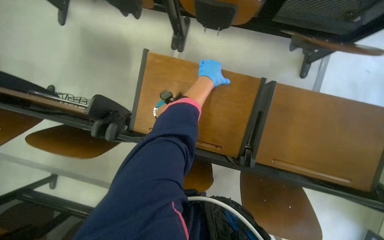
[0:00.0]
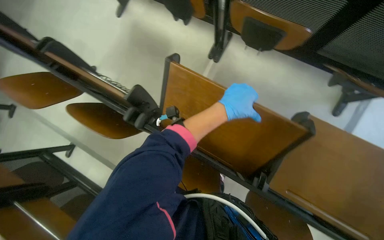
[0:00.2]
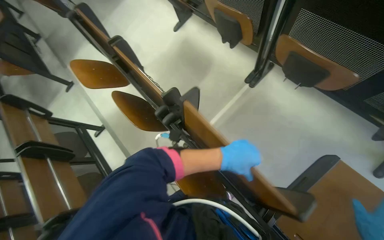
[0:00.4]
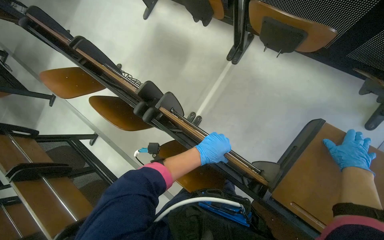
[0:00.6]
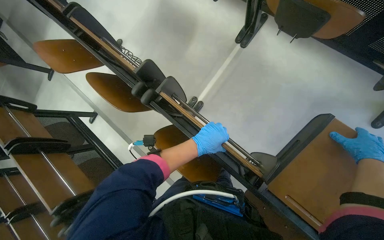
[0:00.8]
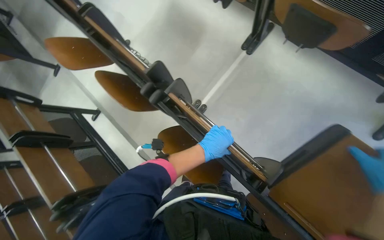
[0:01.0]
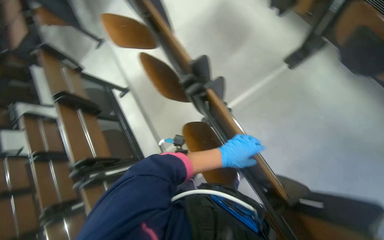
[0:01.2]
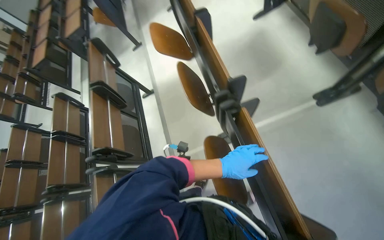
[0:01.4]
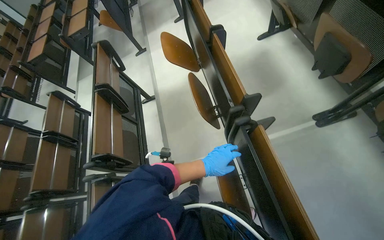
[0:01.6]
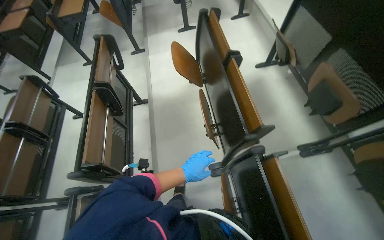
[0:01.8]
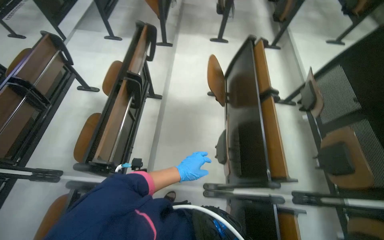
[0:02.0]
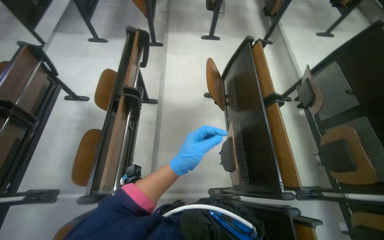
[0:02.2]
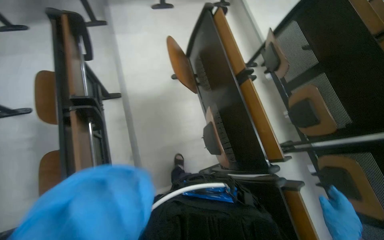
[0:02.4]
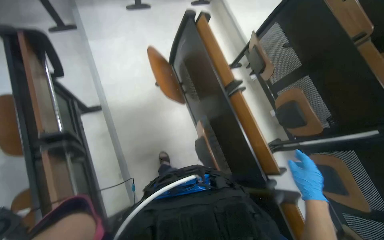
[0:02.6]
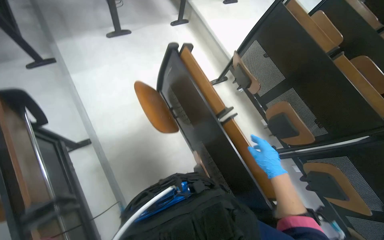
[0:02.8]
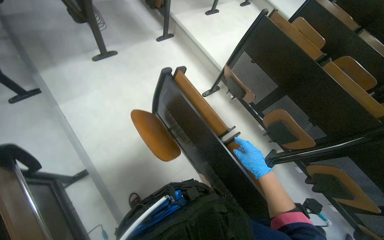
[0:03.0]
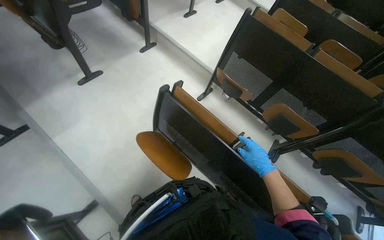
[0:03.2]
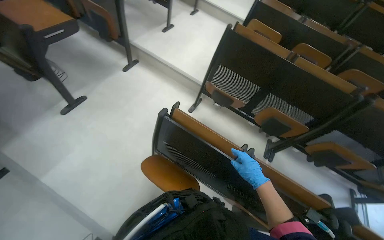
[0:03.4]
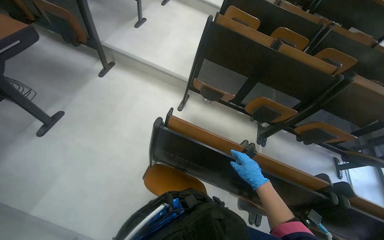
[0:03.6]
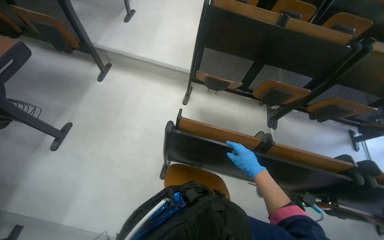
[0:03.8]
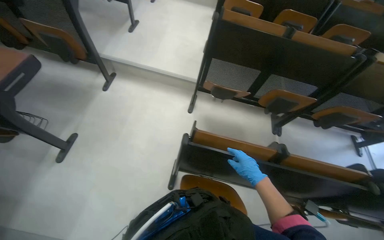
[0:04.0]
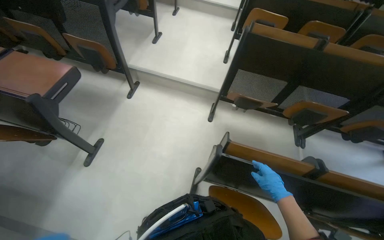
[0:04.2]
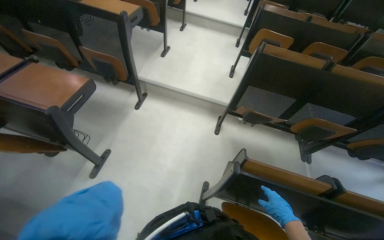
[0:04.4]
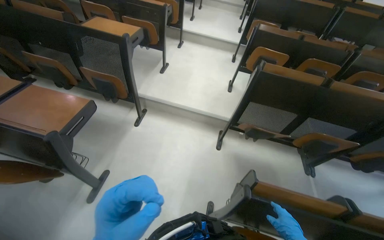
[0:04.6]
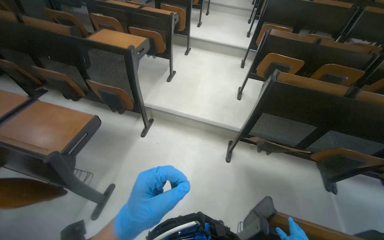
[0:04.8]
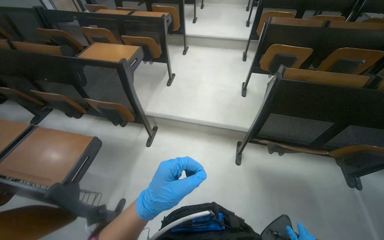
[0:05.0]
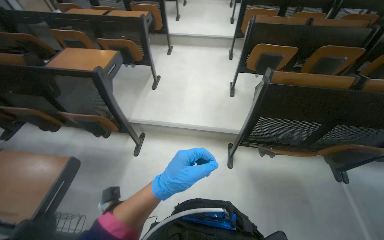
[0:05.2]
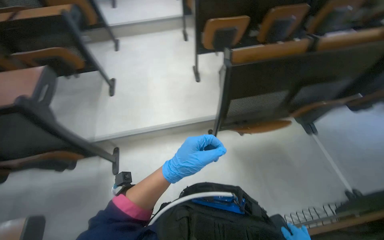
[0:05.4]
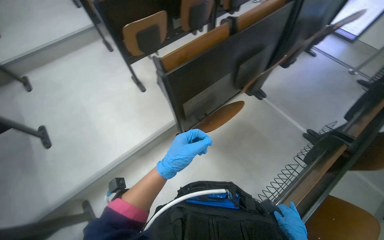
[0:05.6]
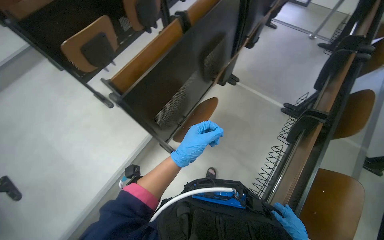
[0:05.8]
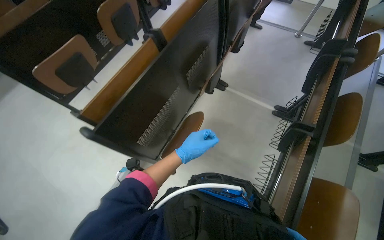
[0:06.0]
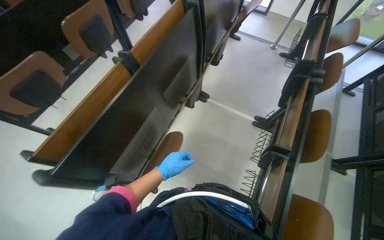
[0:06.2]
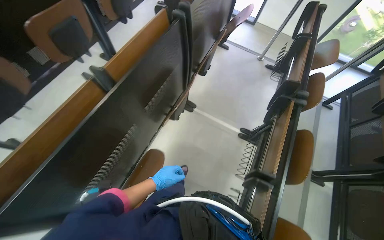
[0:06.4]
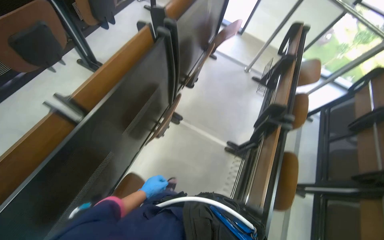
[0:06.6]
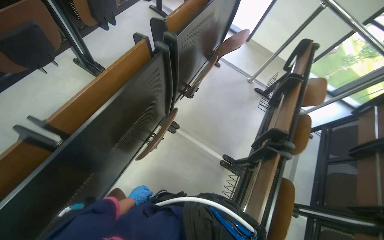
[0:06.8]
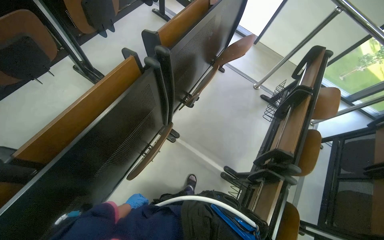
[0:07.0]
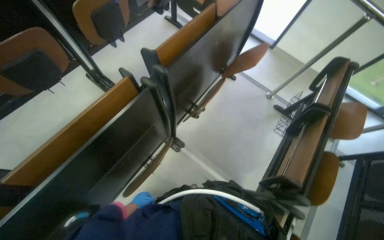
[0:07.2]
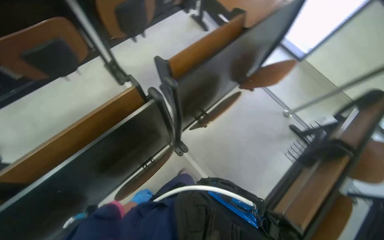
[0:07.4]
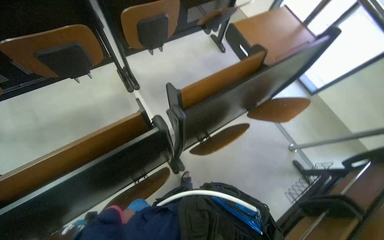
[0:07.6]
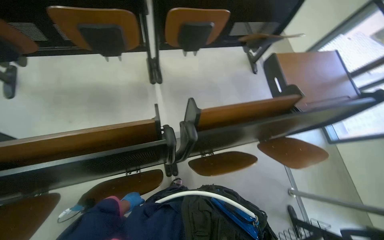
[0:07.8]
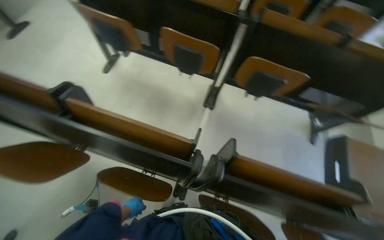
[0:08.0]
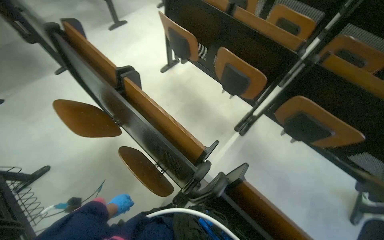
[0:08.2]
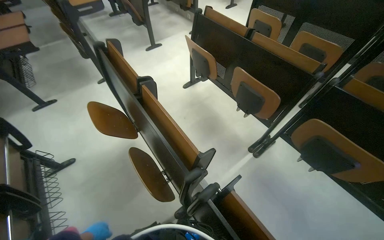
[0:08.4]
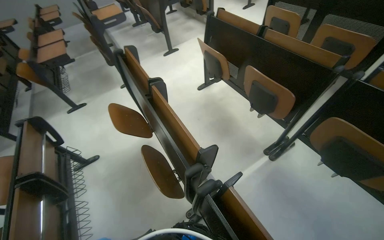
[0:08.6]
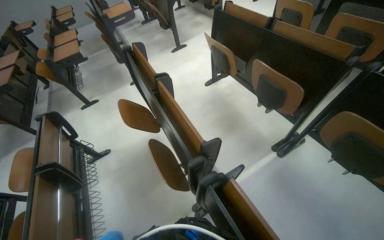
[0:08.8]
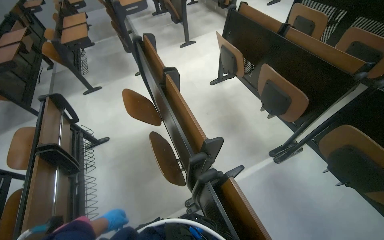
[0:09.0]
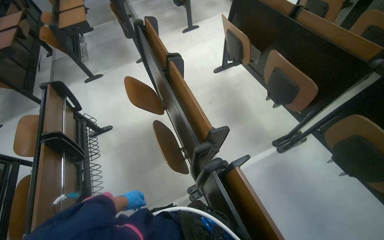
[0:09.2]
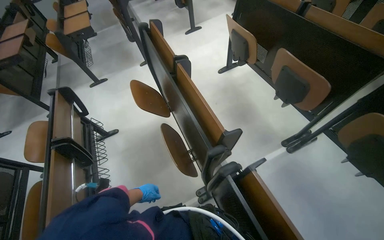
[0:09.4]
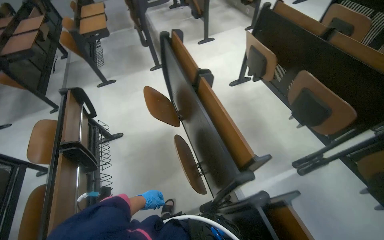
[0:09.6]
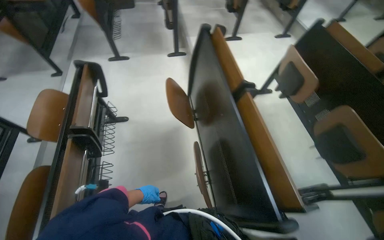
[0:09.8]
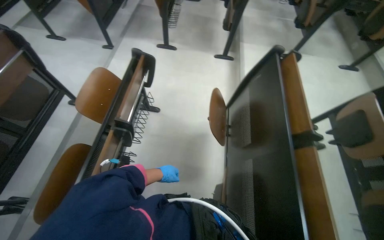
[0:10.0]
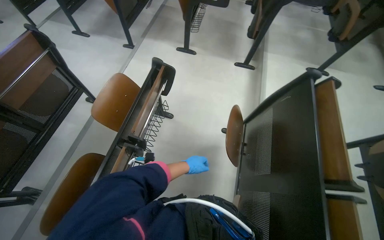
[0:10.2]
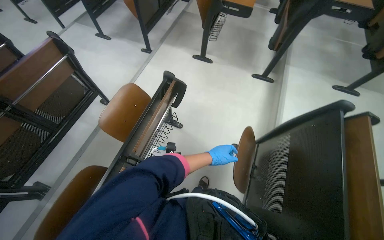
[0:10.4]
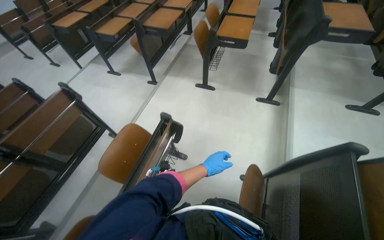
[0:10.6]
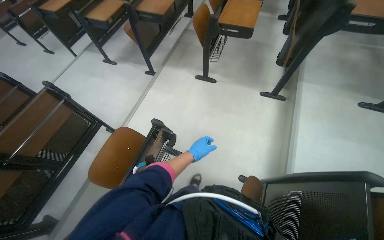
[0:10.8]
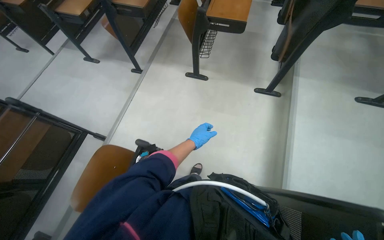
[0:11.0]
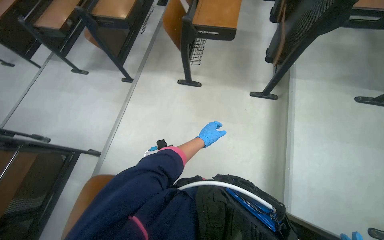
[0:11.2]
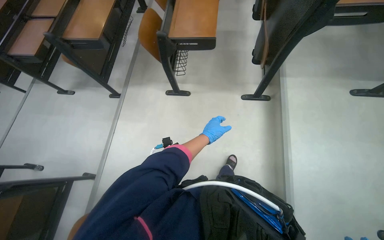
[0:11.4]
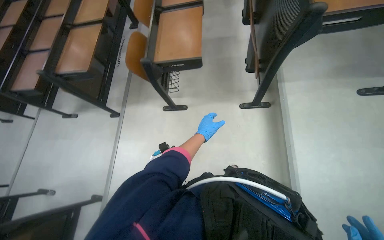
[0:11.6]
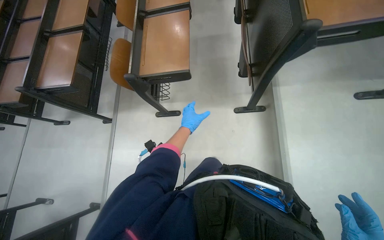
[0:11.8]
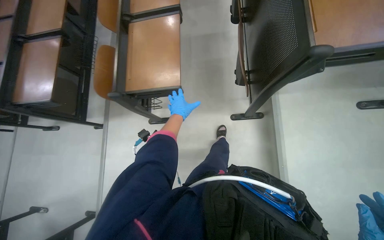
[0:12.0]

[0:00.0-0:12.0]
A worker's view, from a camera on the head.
Job: organizing items.
The whole recording: Folding desks in auditorium. The worker folds up multiple desks in the auditorium.
0:00.0 to 0:01.6: The head rotates some 60 degrees to the left.
0:01.6 to 0:03.0: The camera is carried about 1 m. The view pans to the right by approximately 35 degrees.
0:03.0 to 0:04.4: The camera is carried approximately 80 cm. The head rotates some 35 degrees to the right.
0:04.4 to 0:06.0: The camera travels some 80 cm. The wearer looks some 75 degrees further to the right.
0:06.0 to 0:07.6: The camera is carried roughly 1 m. The scene rotates clockwise by some 30 degrees.
0:07.6 to 0:09.0: The head turns to the left by approximately 95 degrees. The wearer looks about 25 degrees further upward.
0:09.0 to 0:10.4: The head travels roughly 90 cm. The head rotates approximately 50 degrees to the left.
0:10.4 to 0:12.0: The camera is carried approximately 1.5 m. Everything in view rotates approximately 25 degrees counterclockwise.

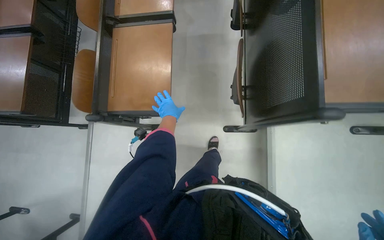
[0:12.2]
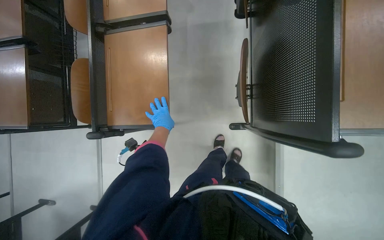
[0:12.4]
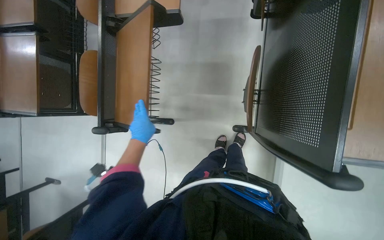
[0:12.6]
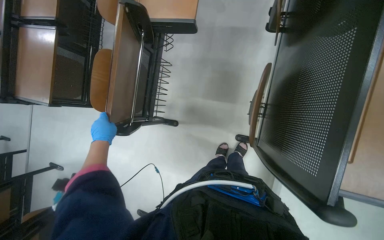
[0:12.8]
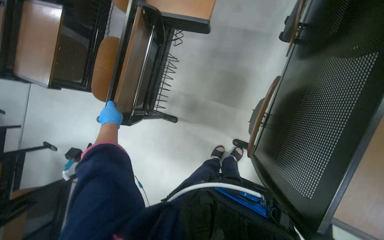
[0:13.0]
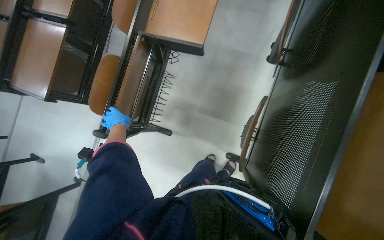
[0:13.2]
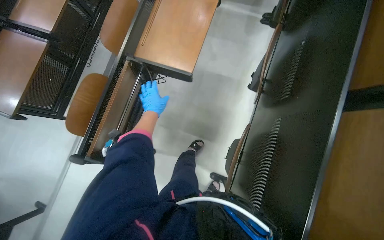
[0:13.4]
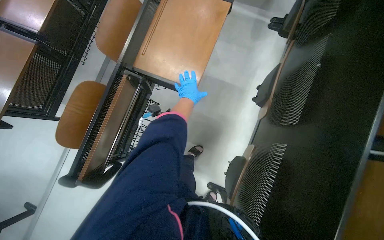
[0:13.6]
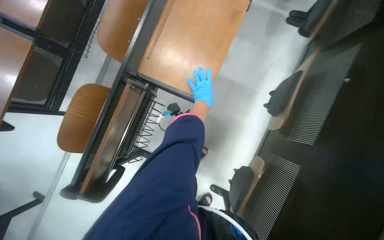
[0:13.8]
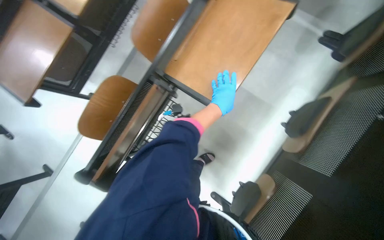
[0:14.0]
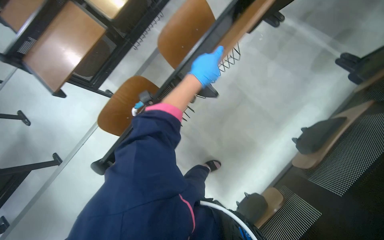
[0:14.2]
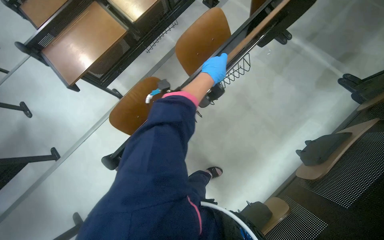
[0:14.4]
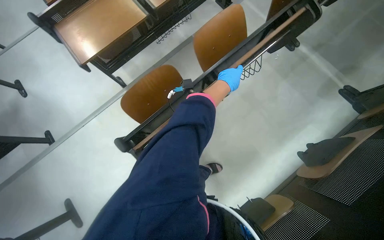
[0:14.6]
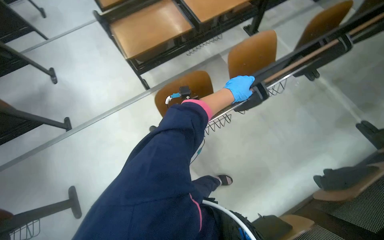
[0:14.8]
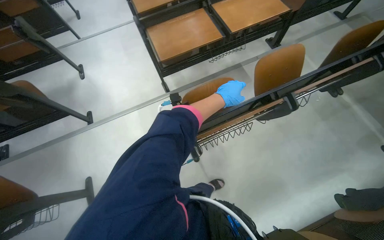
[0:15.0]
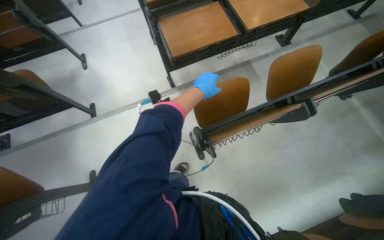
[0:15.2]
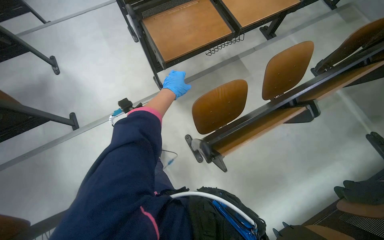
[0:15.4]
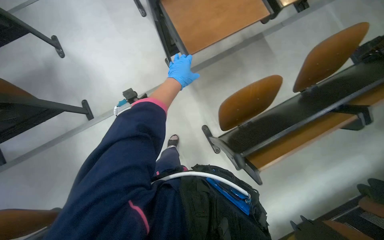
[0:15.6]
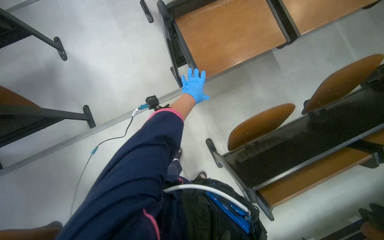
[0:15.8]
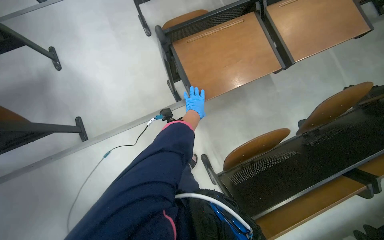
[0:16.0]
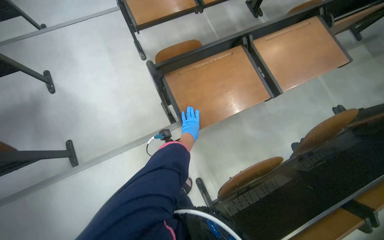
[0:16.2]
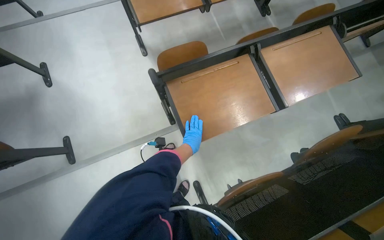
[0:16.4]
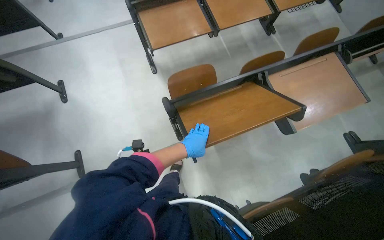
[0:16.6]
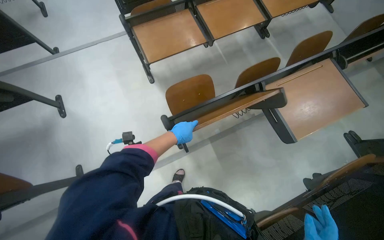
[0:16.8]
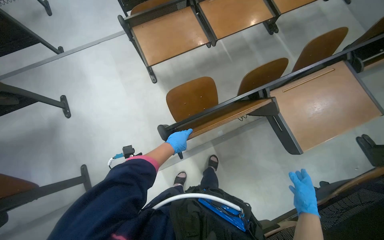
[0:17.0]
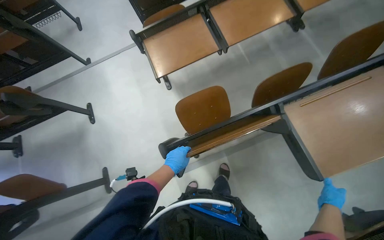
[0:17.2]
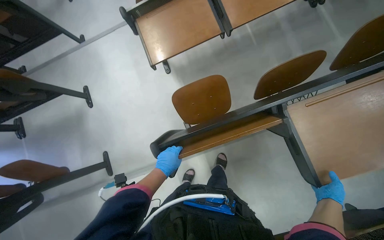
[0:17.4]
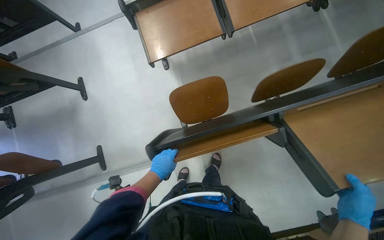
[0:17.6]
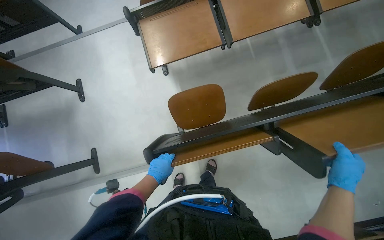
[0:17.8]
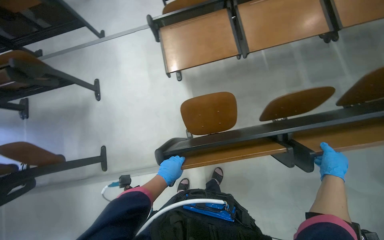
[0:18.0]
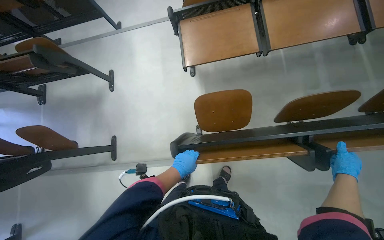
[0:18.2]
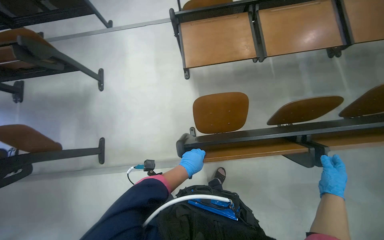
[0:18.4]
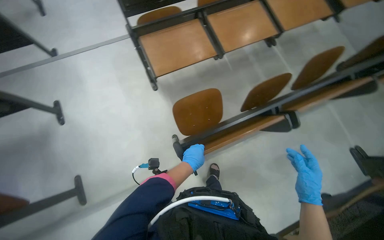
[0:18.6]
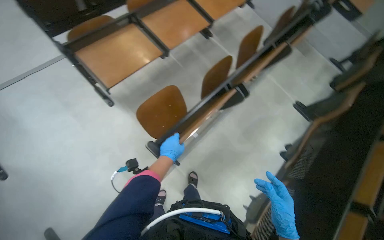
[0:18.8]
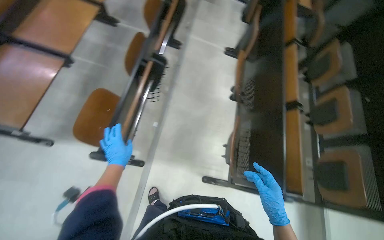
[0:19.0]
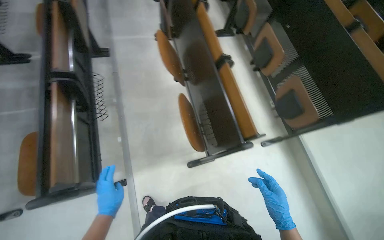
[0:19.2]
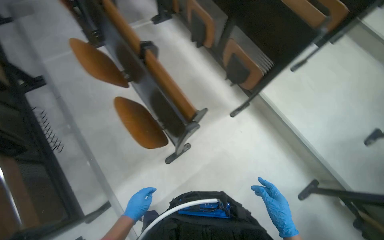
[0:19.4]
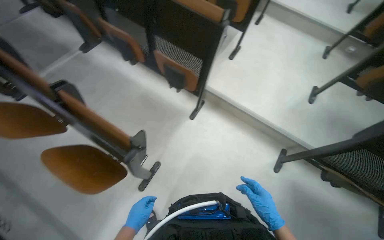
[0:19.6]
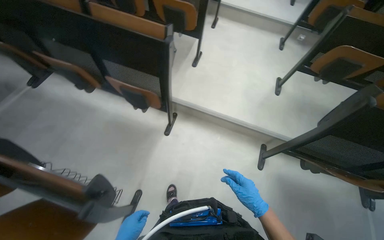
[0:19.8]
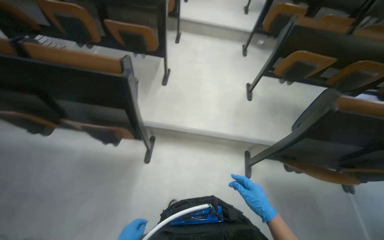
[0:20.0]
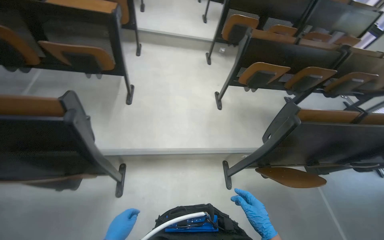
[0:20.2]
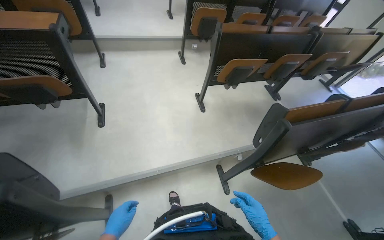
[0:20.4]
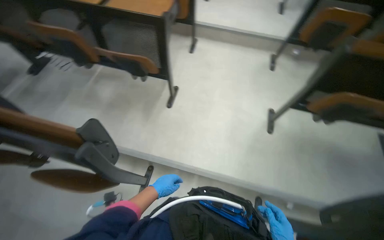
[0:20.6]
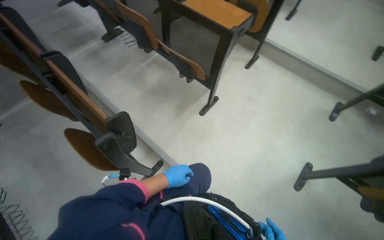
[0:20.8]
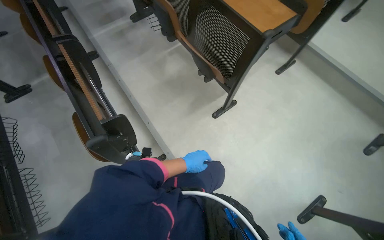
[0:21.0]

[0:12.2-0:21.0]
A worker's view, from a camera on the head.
Job: organizing items.
The whole recording: Folding desks in auditorium. The worker folds up multiple desks in the auditorium.
0:12.2 to 0:13.6: The head travels approximately 50 cm.
0:13.6 to 0:15.2: The camera is carried to the left, about 60 cm. The scene turns about 45 degrees clockwise in the picture.
0:15.2 to 0:16.6: The camera is carried roughly 80 cm.
0:18.0 to 0:19.6: The wearer moves roughly 1 m. The head turns to the right by roughly 140 degrees.
0:19.6 to 0:21.0: The camera travels some 1 m. The head turns to the left by about 25 degrees.
